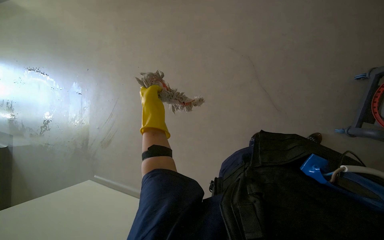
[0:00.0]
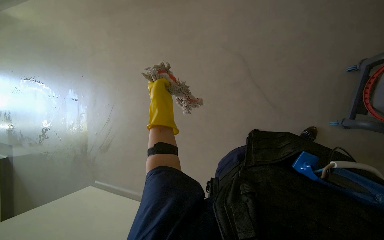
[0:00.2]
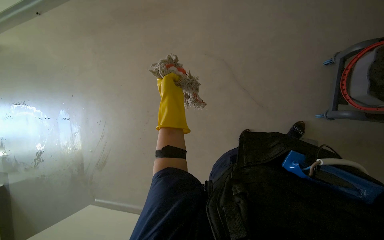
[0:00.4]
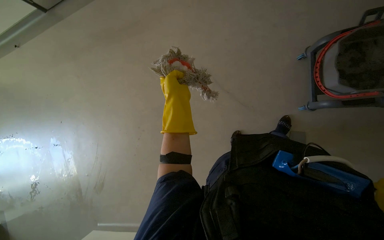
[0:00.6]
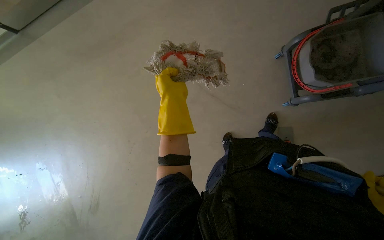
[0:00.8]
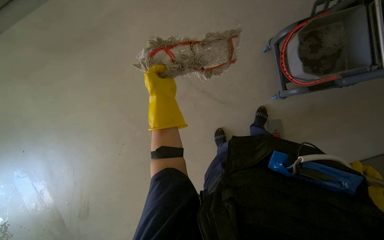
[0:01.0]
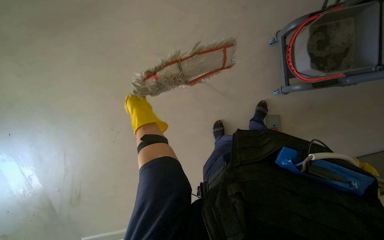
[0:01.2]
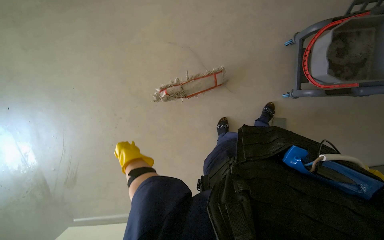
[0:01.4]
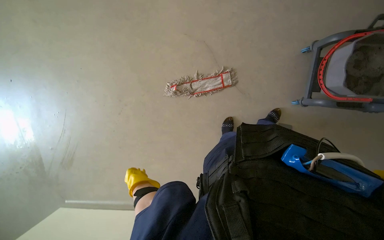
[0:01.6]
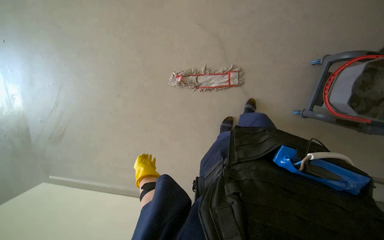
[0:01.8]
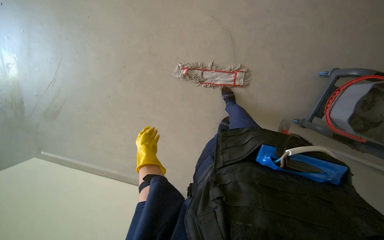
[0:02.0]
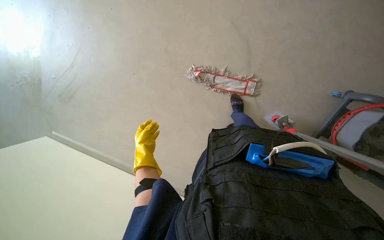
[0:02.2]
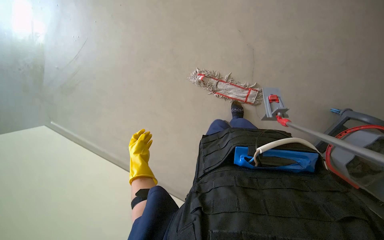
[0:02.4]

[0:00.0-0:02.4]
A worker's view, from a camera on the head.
Job: preparing cleaning supplies.
The whole recording: Cleaning mop head. The worker removes, cleans, and reattaches the mop head.
0:00.0 to 0:01.2: The wearer looks approximately 30 degrees further to the right.
0:01.2 to 0:02.4: Everything in view rotates some 45 degrees clockwise. The left hand goes roughly 35 cm down the picture, to the left and farther from the camera.

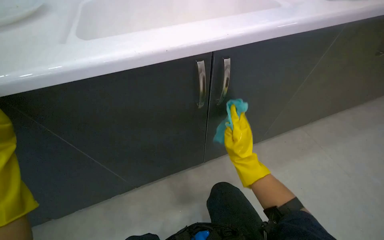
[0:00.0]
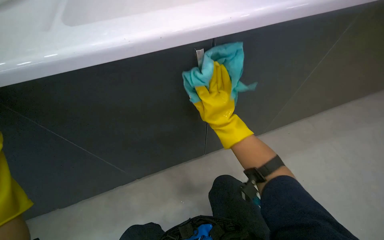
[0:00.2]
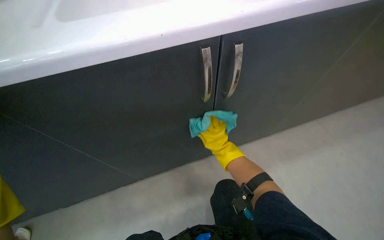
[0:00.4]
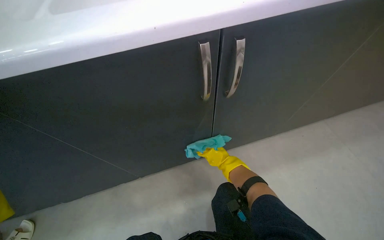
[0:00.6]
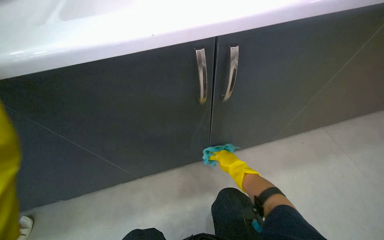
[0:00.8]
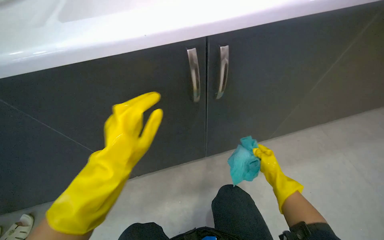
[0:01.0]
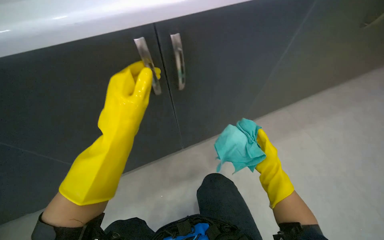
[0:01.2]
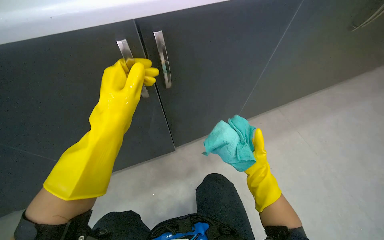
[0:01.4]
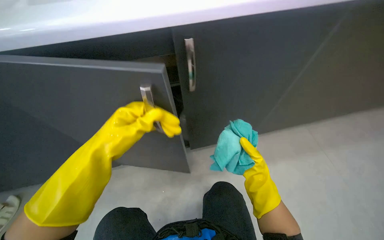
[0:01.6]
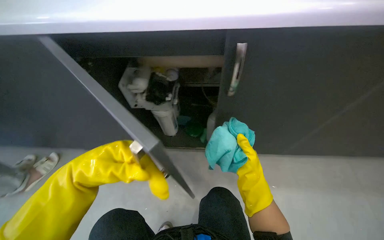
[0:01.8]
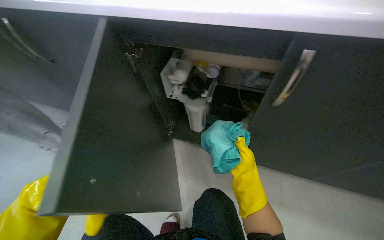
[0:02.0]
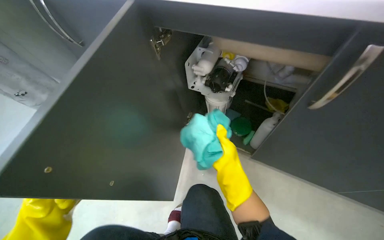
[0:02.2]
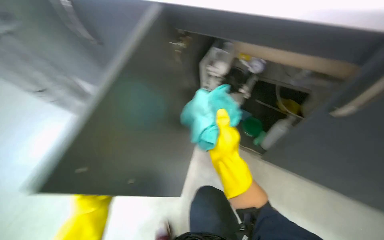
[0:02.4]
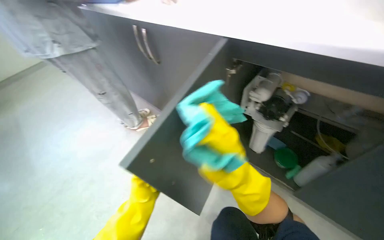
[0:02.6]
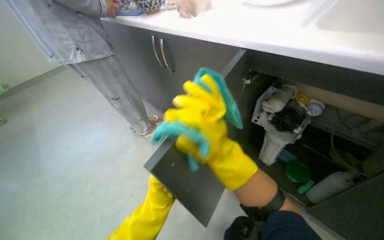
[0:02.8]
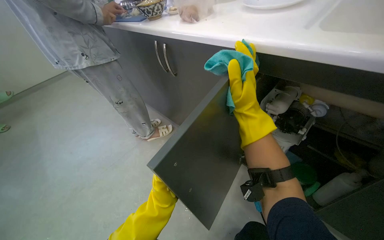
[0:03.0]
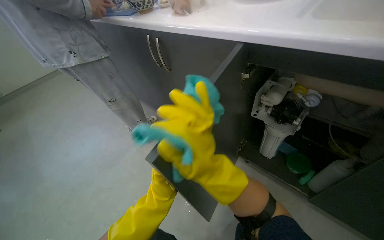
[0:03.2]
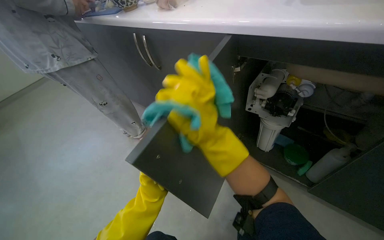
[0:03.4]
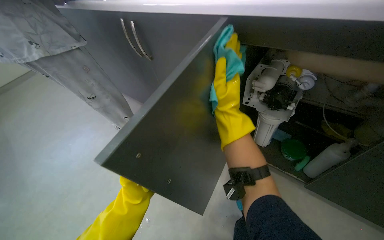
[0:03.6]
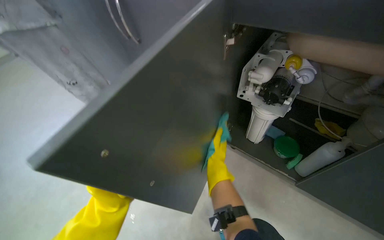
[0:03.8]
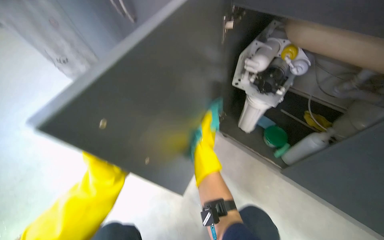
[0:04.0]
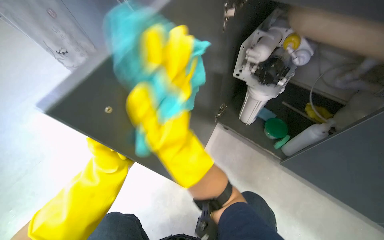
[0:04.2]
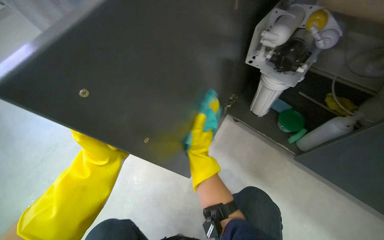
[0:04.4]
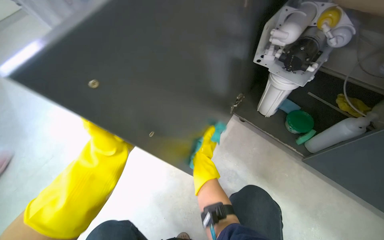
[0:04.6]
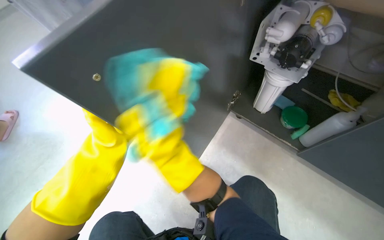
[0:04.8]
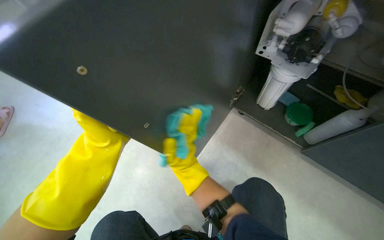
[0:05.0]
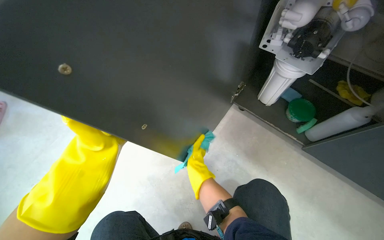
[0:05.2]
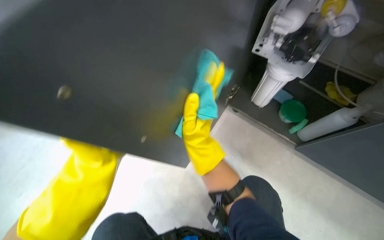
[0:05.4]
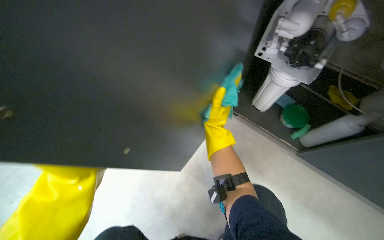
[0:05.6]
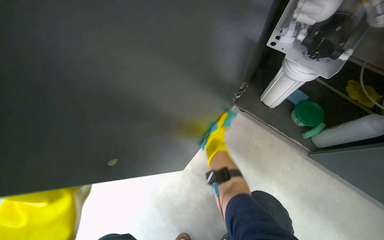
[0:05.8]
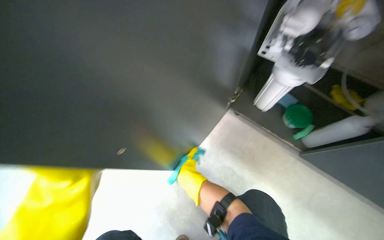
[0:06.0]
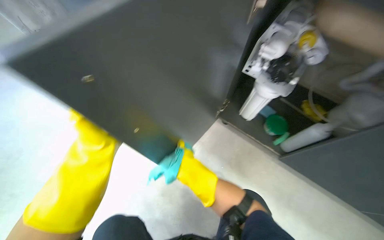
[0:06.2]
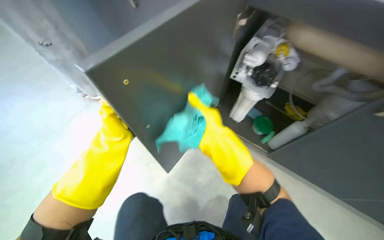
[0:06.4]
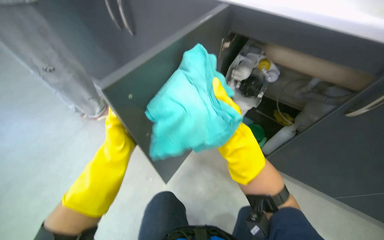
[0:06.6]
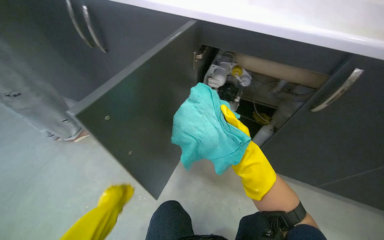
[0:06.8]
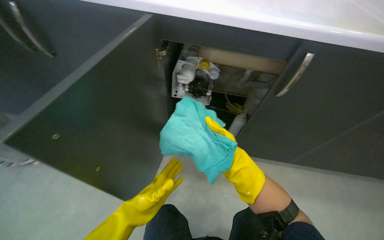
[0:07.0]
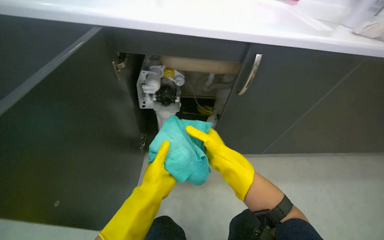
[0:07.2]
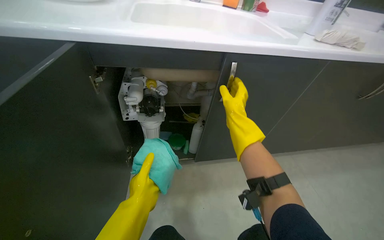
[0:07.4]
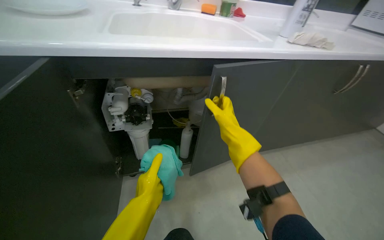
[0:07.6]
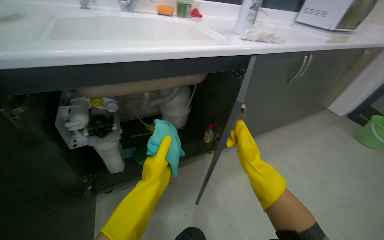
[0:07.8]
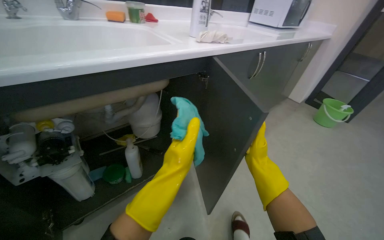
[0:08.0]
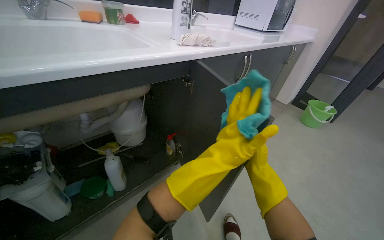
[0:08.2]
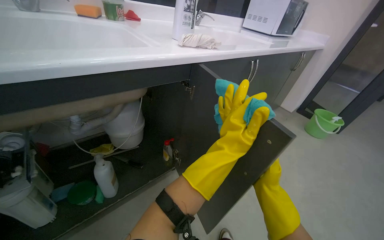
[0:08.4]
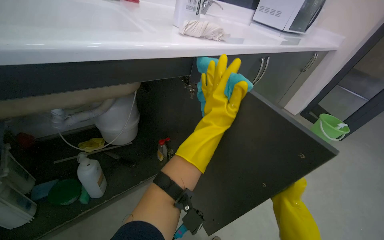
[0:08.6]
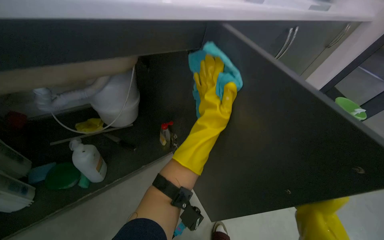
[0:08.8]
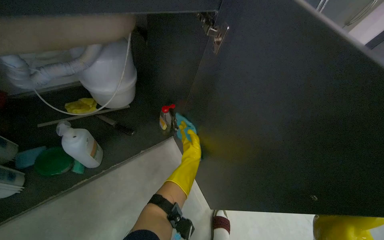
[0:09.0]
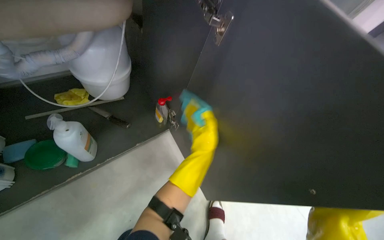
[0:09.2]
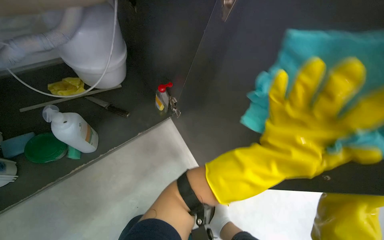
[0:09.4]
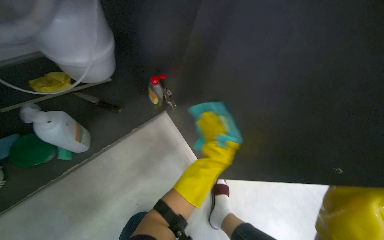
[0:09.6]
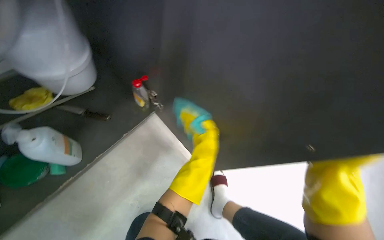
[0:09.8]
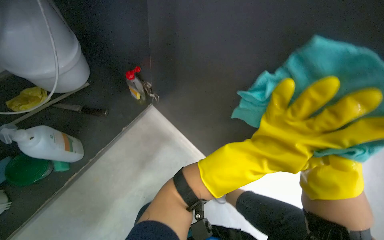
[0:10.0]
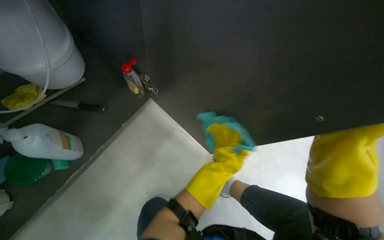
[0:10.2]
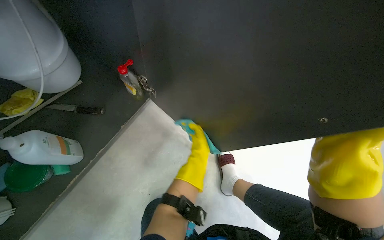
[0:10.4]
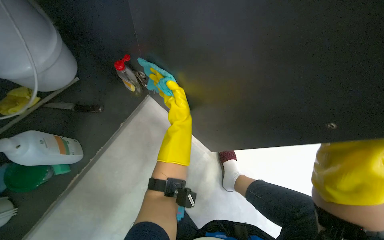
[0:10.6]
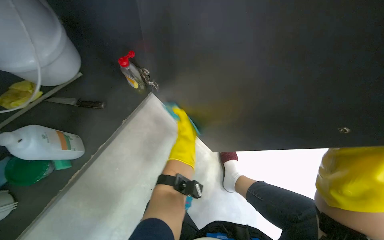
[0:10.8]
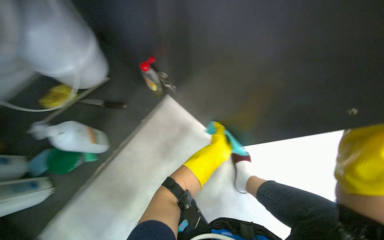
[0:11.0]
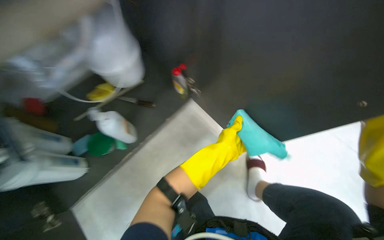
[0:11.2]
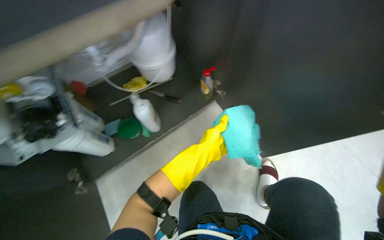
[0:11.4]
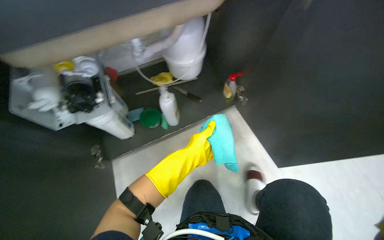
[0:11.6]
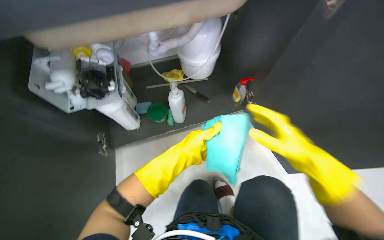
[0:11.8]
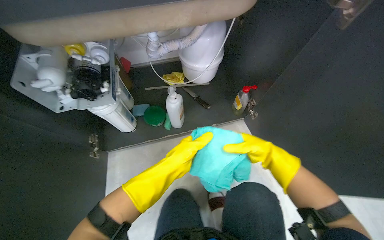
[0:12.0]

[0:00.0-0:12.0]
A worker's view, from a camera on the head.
Job: cleaning kitchen.
The whole recording: Cleaning under-sink cabinet interior. The worker cleans the interior surfaces and bottom of the under-sink cabinet using a cloth and a sponge.
0:00.0 to 0:01.6: The right hand swings left and right, roughly 25 cm each way, with 2 reversals.
0:01.6 to 0:03.0: The head rotates about 45 degrees to the left.
0:03.0 to 0:04.4: The wearer looks about 15 degrees further downward. The right hand moves nearer and farther over some 20 cm, changing direction 3 times.
0:04.4 to 0:06.0: The right hand swings nearer and farther, approximately 20 cm each way, with 3 reversals.
0:06.0 to 0:07.6: The head turns to the right by about 60 degrees. The view tips upward by roughly 20 degrees.
0:07.6 to 0:09.0: The view swings approximately 20 degrees to the right. The camera pitches downward, by about 15 degrees.
0:09.0 to 0:10.4: The wearer looks some 20 degrees further downward. The left hand goes nearer and farther, roughly 35 cm each way, reversing 3 times.
0:10.4 to 0:12.0: The wearer looks roughly 45 degrees further to the left.

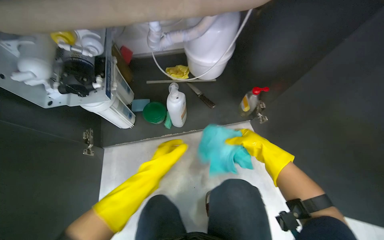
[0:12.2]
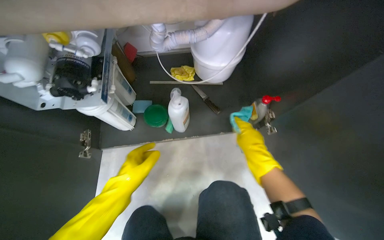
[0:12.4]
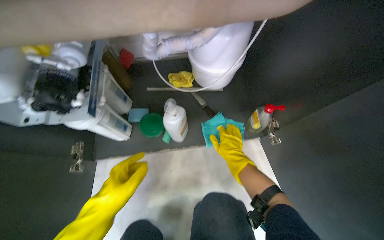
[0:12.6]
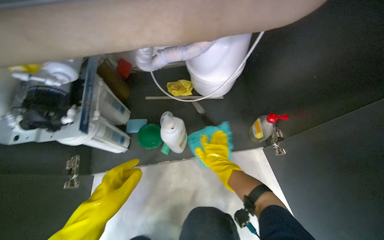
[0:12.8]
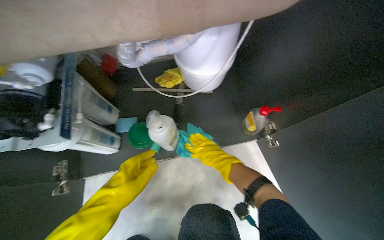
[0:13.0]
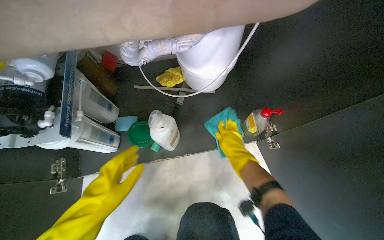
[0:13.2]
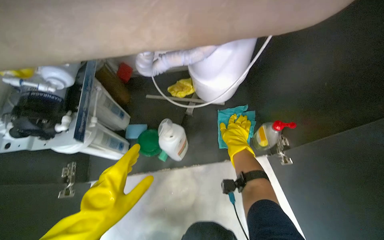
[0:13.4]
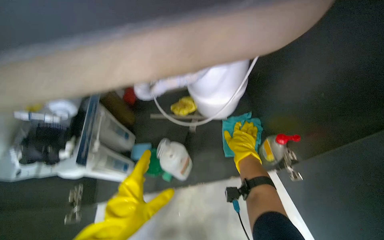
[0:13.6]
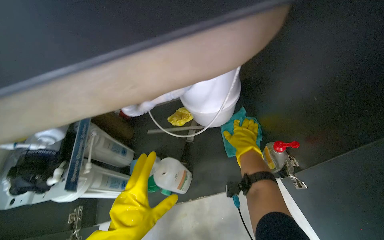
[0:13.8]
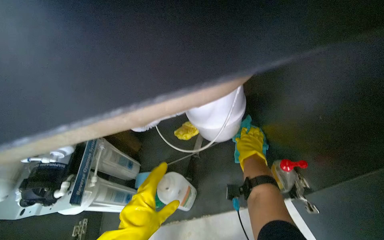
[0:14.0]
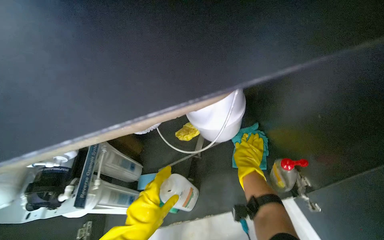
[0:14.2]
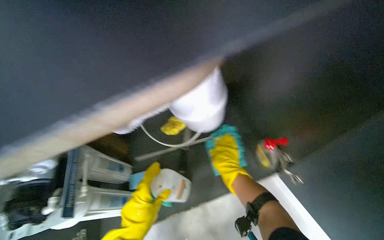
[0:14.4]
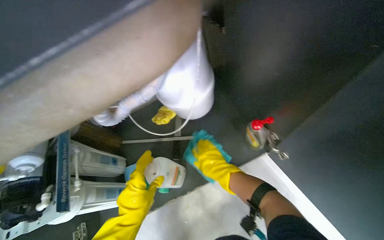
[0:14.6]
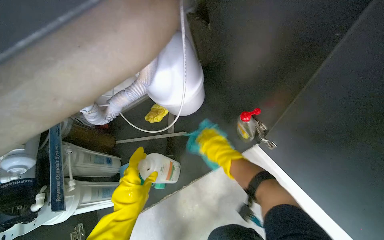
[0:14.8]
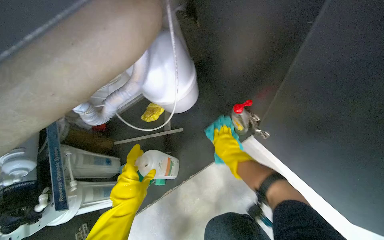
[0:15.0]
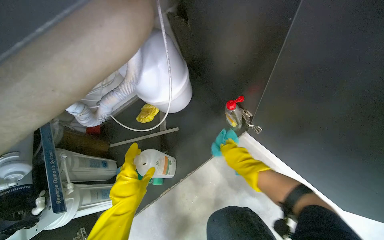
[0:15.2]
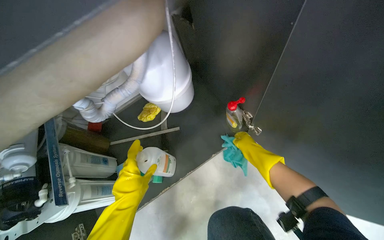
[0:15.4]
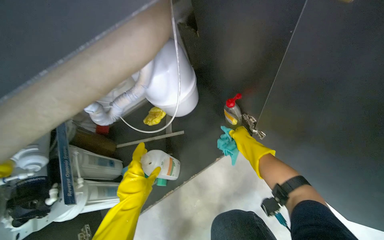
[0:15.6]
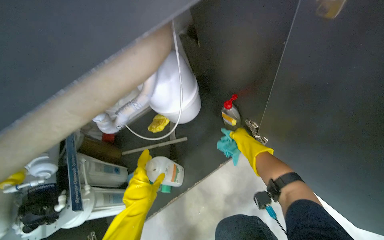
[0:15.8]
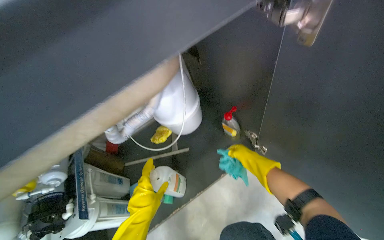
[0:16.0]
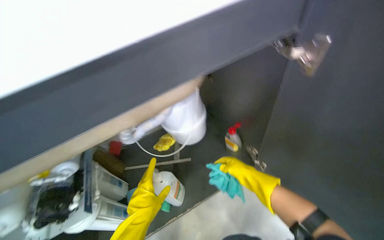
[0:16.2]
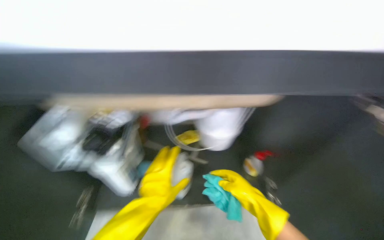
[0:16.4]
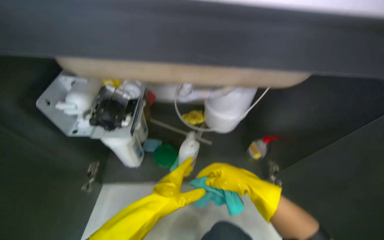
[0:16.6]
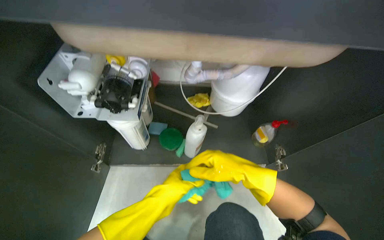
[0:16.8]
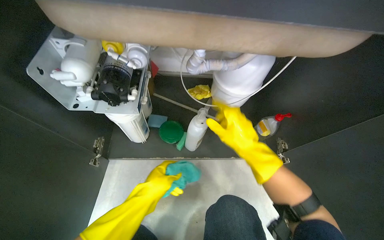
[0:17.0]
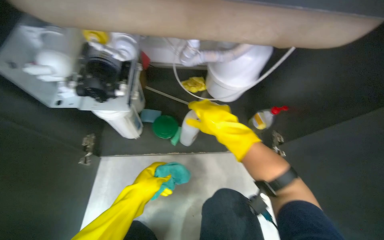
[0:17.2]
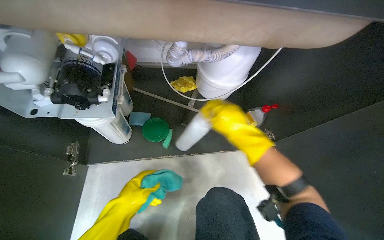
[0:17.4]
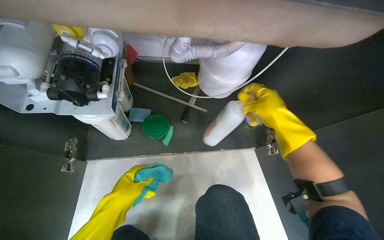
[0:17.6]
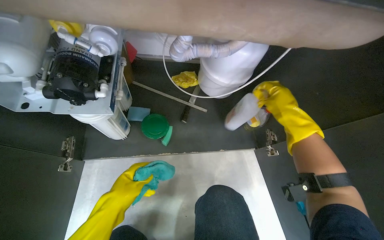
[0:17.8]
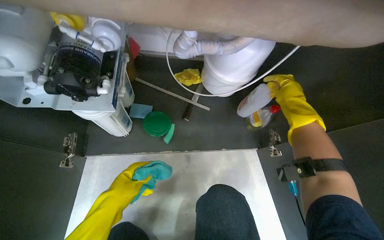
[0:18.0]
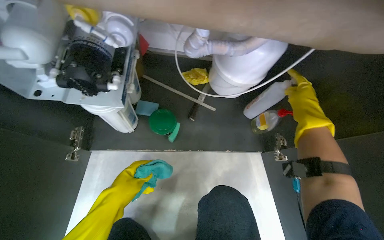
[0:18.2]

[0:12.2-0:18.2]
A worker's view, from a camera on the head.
Job: cleaning kitchen.
The whole recording: Cleaning under-sink cabinet interior. The worker cleans the interior surfaces and bottom of the under-sink cabinet using a cloth and a sponge.
0:13.8 to 0:15.2: The right hand is displaced down the picture by about 20 cm.
0:15.2 to 0:16.6: The wearer looks roughly 40 degrees further to the left.
0:16.6 to 0:18.2: The view tips downward by approximately 15 degrees. The left hand heads to the left, covering some 15 cm, while the right hand heads up the picture and to the right, covering some 20 cm.
